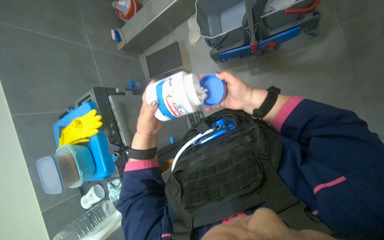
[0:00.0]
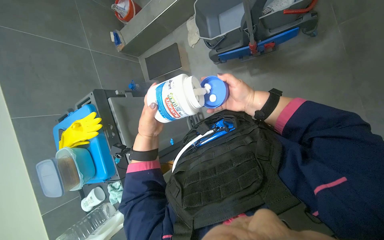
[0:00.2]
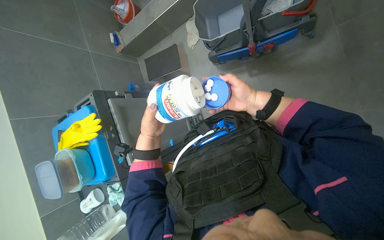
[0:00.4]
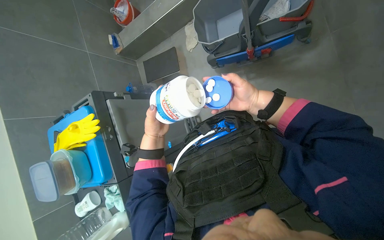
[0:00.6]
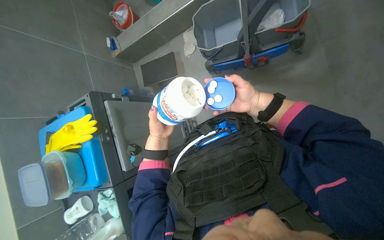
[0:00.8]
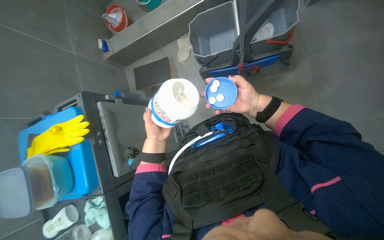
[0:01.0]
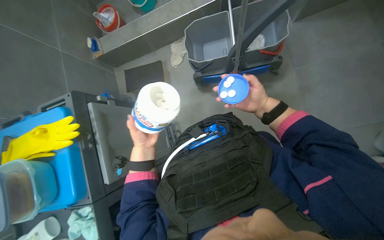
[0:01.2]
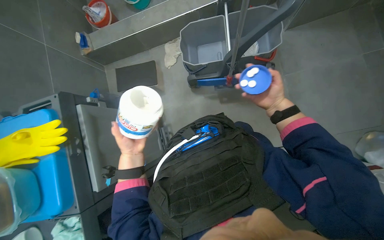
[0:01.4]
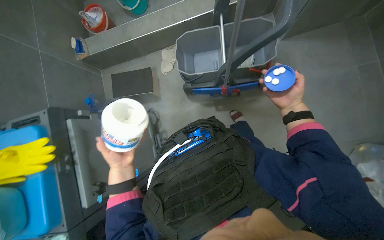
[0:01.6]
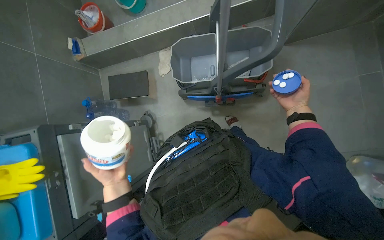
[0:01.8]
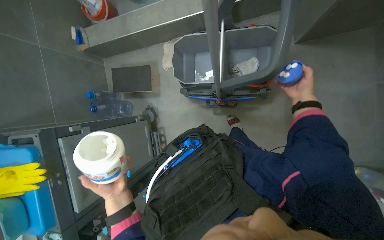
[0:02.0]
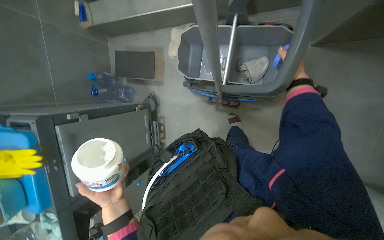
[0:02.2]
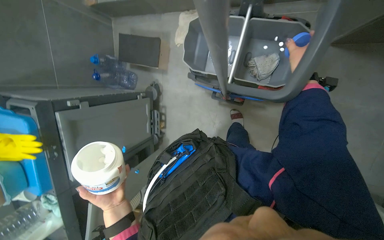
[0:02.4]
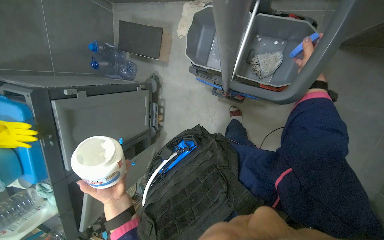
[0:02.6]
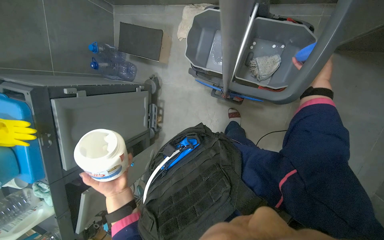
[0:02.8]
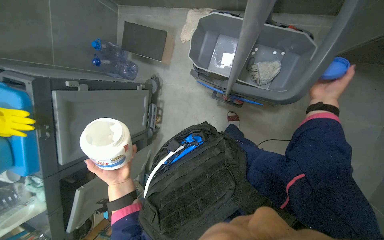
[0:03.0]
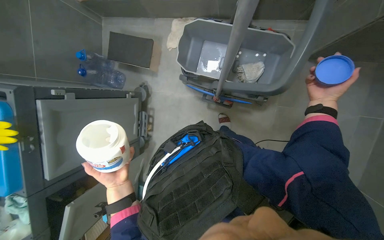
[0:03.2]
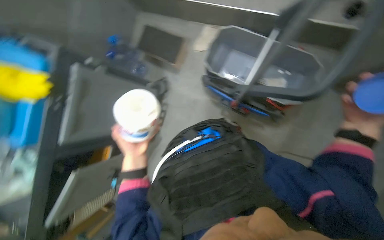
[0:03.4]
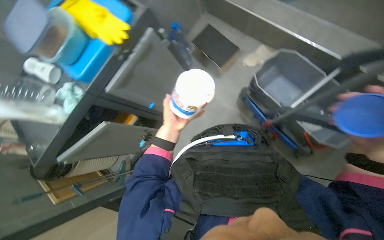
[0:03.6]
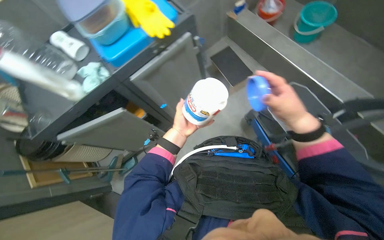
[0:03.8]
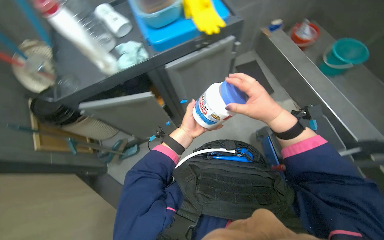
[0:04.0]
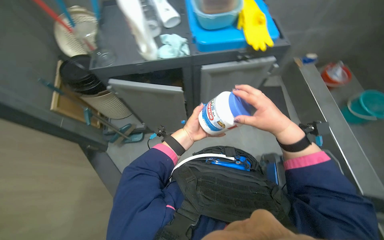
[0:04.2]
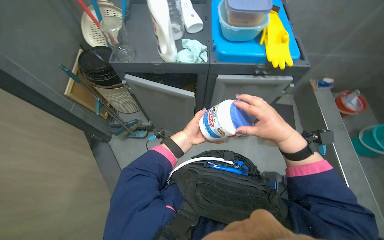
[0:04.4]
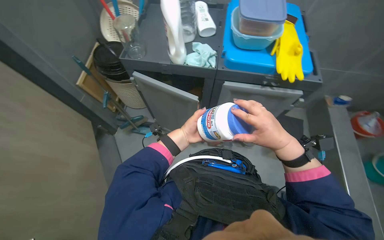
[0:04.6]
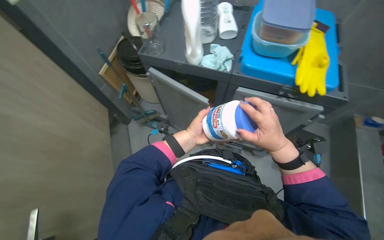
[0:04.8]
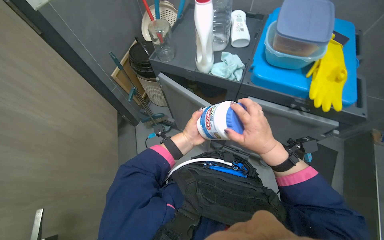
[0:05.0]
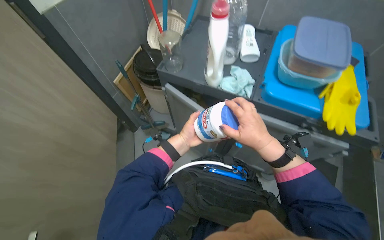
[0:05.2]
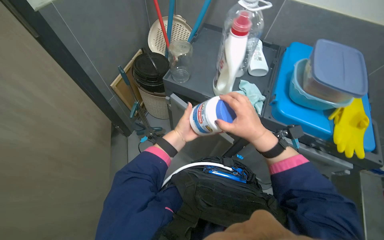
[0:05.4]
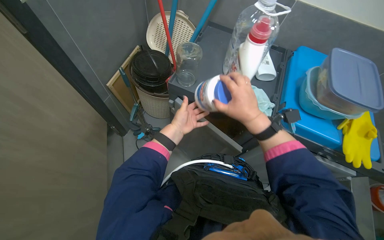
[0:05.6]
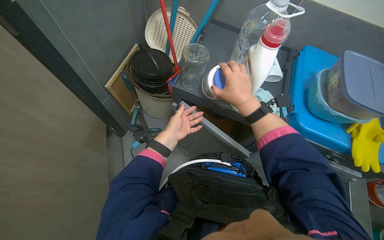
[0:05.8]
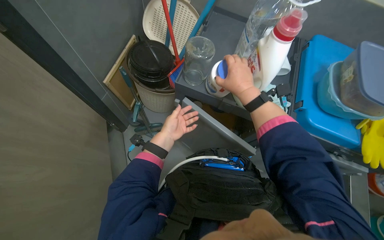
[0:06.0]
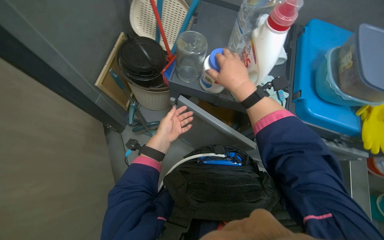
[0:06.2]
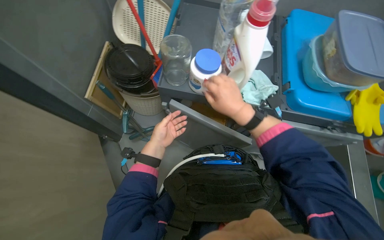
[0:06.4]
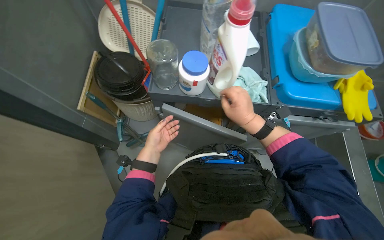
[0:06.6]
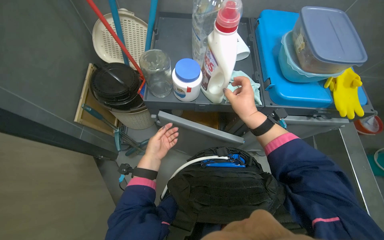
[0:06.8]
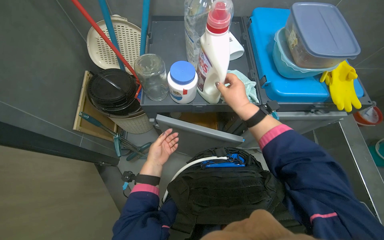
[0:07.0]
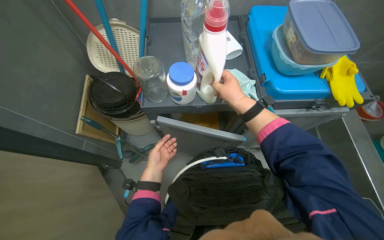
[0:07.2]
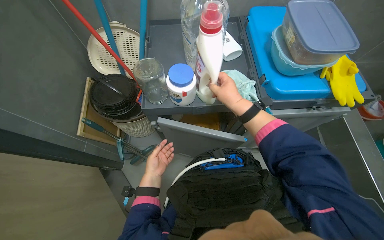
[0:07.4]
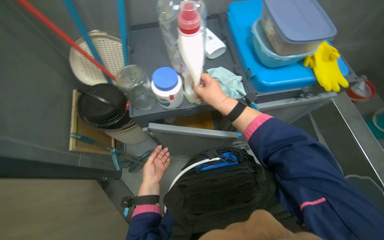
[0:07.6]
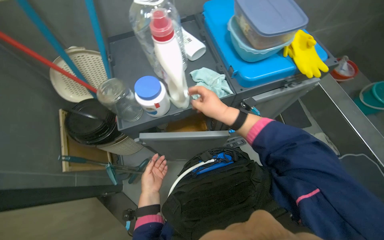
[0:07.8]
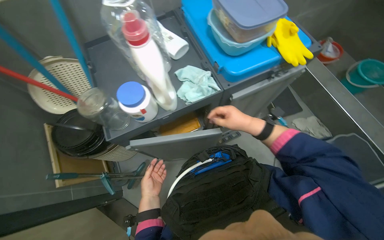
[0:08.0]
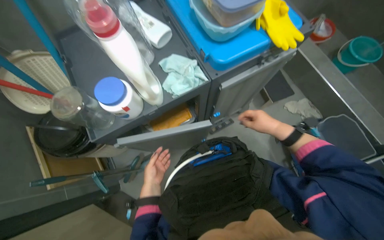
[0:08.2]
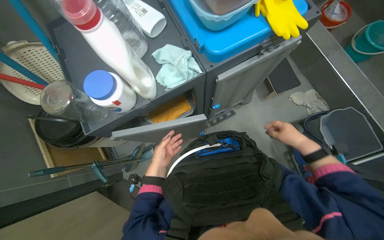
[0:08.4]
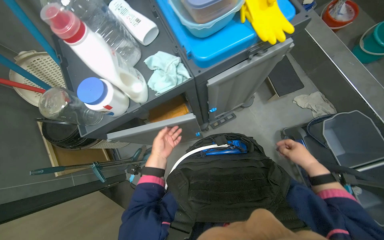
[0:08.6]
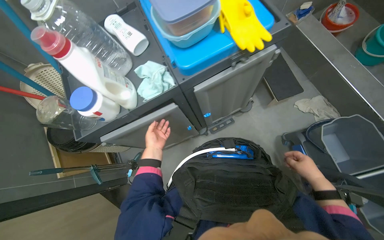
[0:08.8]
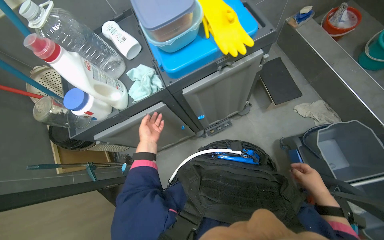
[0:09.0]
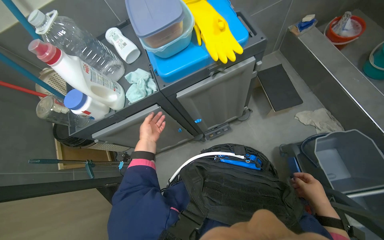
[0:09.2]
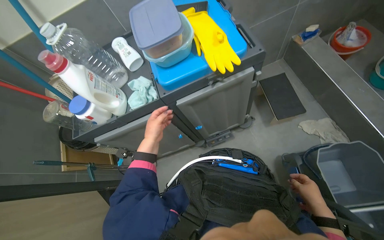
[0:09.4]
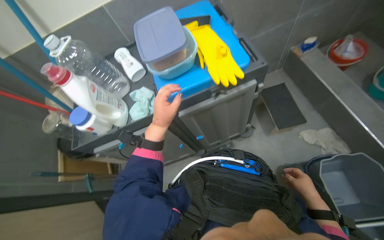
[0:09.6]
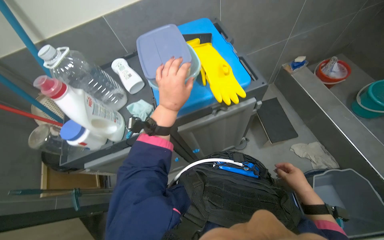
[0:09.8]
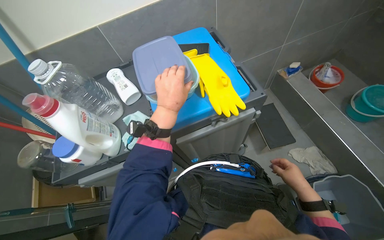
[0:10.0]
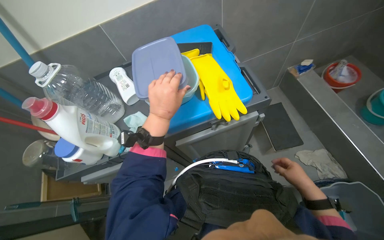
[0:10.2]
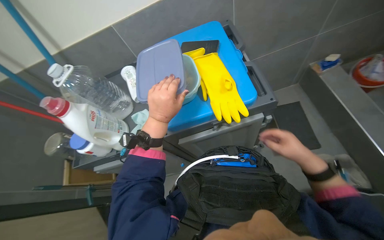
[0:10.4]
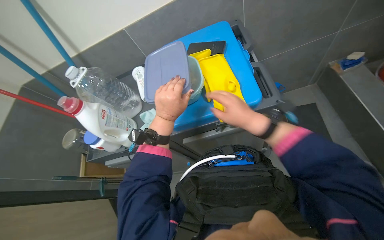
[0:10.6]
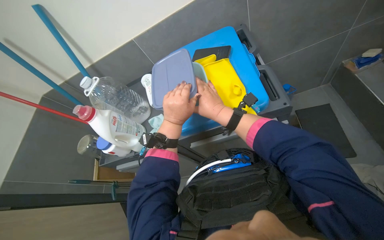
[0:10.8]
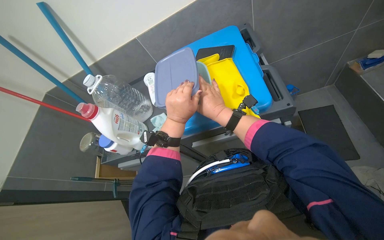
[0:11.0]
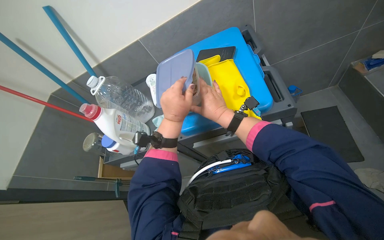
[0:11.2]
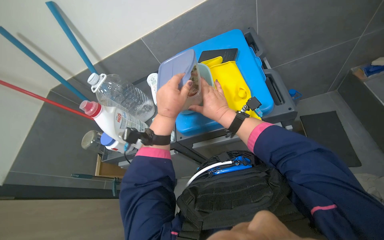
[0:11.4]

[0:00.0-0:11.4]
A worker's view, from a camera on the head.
Job: preparing cleaning supplies.
The whole recording: Setting up cleaning cart. The worker assembles the mop, retrieves cleaning tablets, and prepares a solution in a container from the cleaning cart.
0:00.0 to 0:01.4: The right hand goes about 15 cm to the right.
0:01.4 to 0:02.8: The right hand shifts some 25 cm up the picture and to the right, while the left hand travels down the picture by roughly 10 cm.
0:02.8 to 0:04.2: The view tips upward by approximately 15 degrees. The scene rotates clockwise by about 75 degrees.
0:04.2 to 0:05.6: The scene rotates clockwise by approximately 30 degrees.
0:05.6 to 0:07.2: Everything in view rotates some 25 degrees counterclockwise. The right hand moves up and down the picture over about 10 cm, changing direction 2 times. The left hand goes some 15 cm to the left and farther from the camera.
0:07.2 to 0:08.6: The right hand shifts some 60 cm to the right and down the picture.
0:08.6 to 0:10.0: The camera pitches upward, by some 15 degrees. The left hand travels up the picture, to the right and nearer to the camera by about 50 cm.
0:10.0 to 0:11.4: The view swings some 20 degrees to the left. The right hand travels up the picture and to the left by roughly 50 cm.

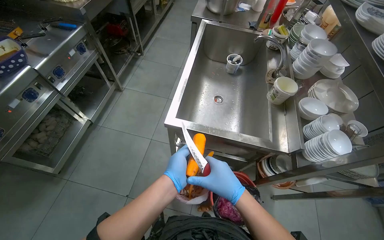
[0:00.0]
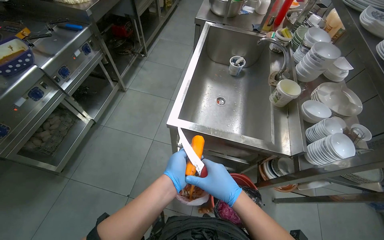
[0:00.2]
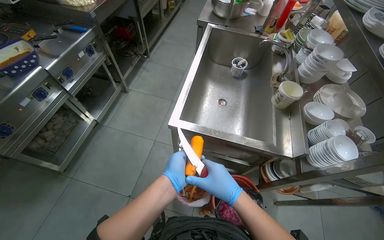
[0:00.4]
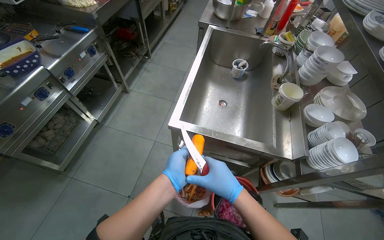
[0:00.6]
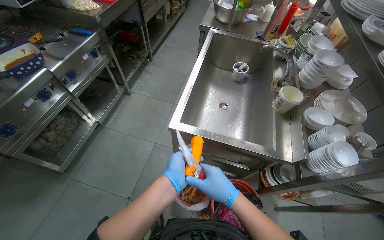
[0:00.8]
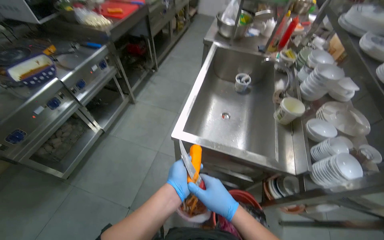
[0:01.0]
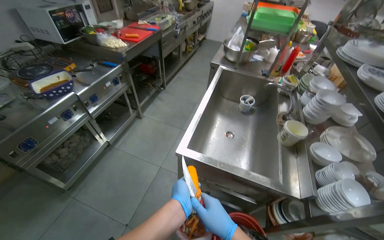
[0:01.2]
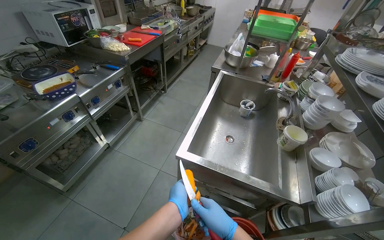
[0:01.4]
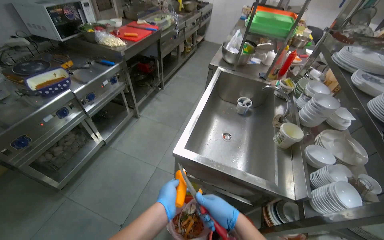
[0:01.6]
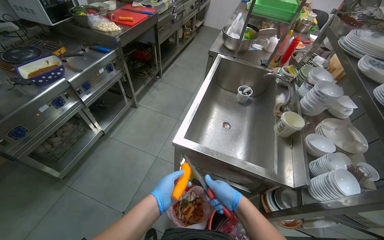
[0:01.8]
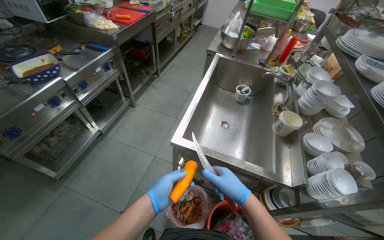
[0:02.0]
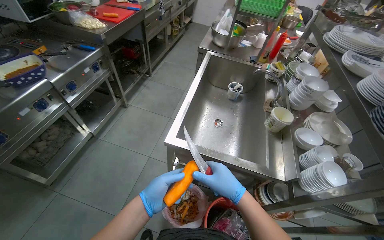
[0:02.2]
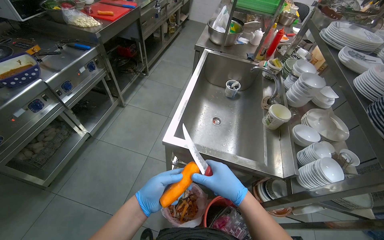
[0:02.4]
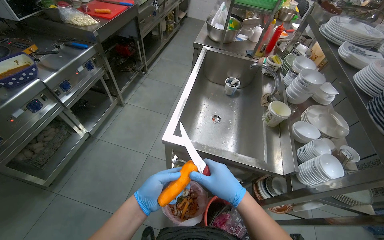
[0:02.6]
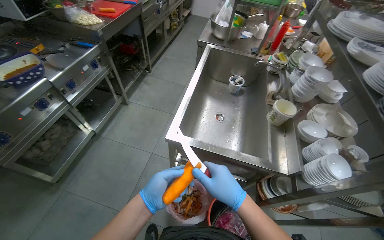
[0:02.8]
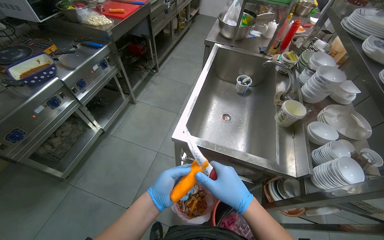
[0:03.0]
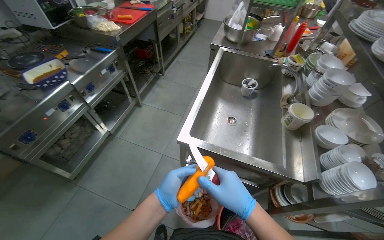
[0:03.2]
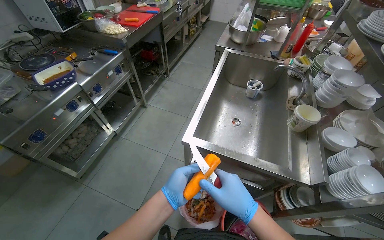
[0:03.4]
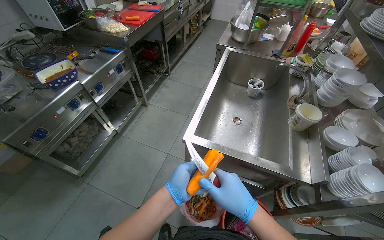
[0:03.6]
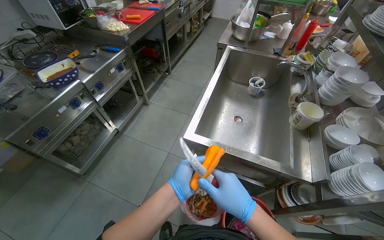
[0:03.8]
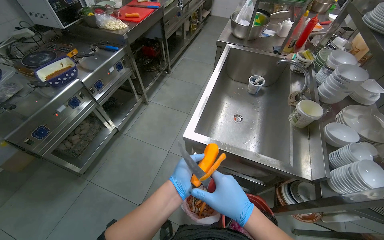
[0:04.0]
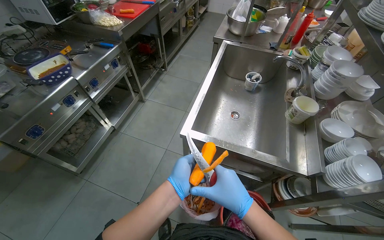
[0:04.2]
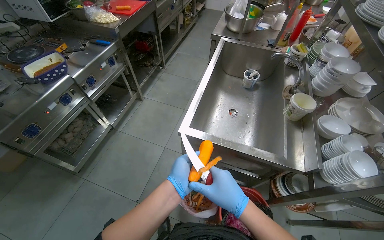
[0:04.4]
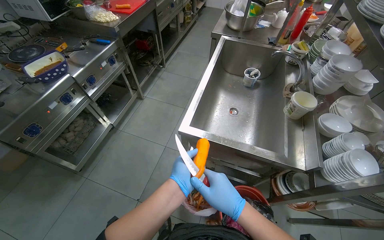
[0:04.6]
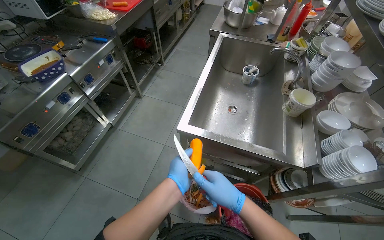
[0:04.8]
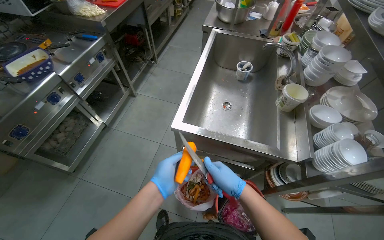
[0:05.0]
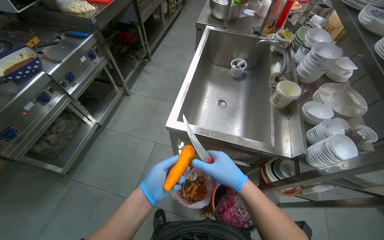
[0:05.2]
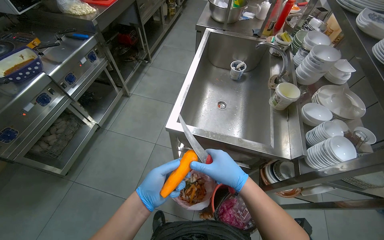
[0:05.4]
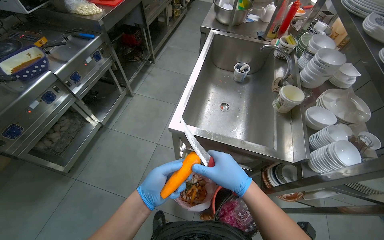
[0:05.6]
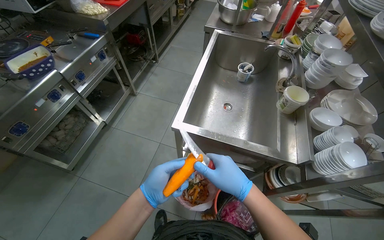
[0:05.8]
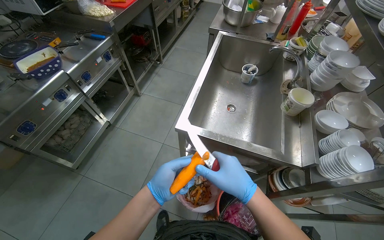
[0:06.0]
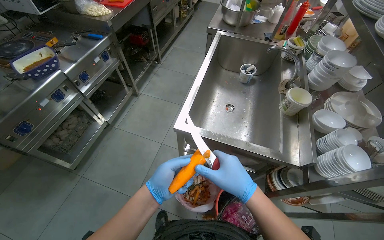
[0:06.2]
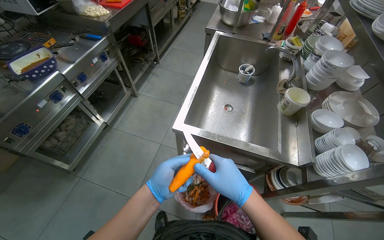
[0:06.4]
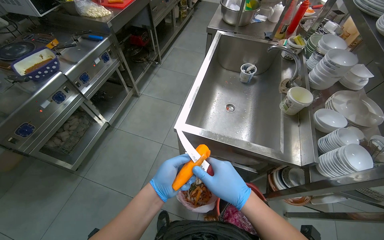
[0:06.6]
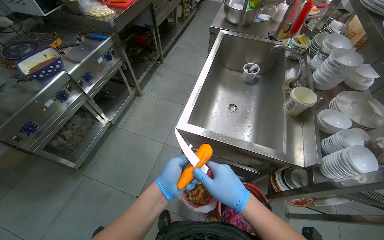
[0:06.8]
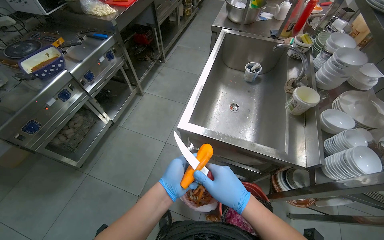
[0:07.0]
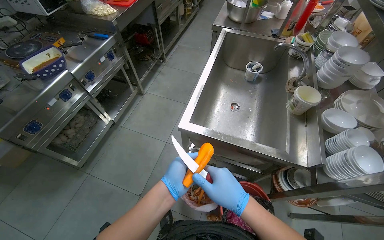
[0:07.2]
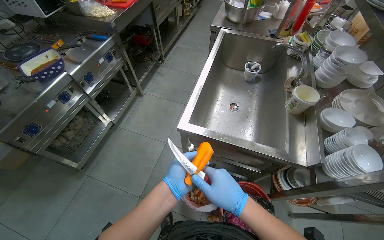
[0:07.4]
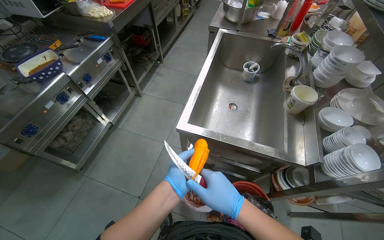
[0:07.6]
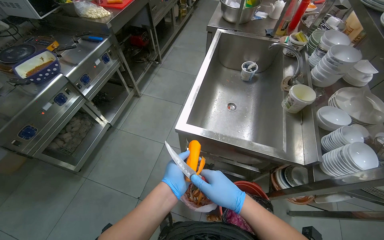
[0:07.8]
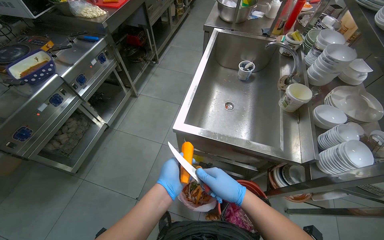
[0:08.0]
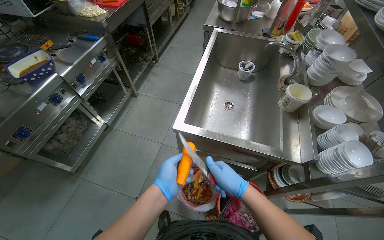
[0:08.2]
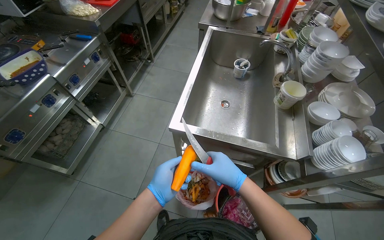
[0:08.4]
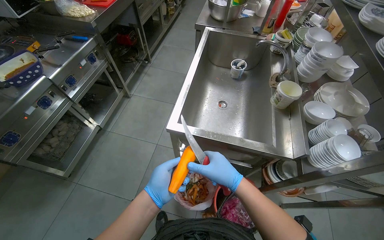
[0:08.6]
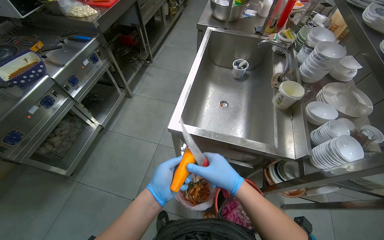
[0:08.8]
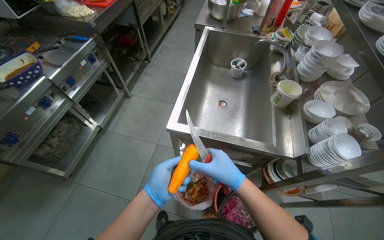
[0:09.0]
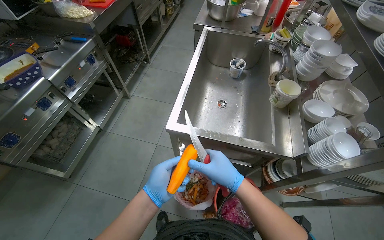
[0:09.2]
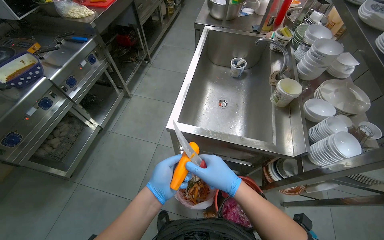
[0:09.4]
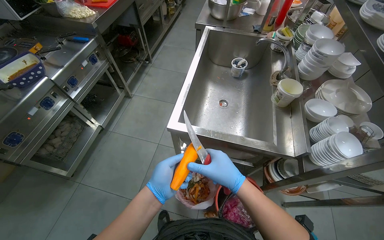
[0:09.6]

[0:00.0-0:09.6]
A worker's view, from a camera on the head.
Job: preparing food.
The whole recording: Peeling carrots and performing other tasks. The worker peels the carrots and performs other tasks in between.
0:00.0 to 0:01.6: The view tips upward by roughly 15 degrees.
0:01.6 to 0:09.6: The hands stay close to where they were, moving slightly.
